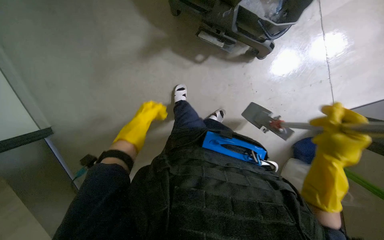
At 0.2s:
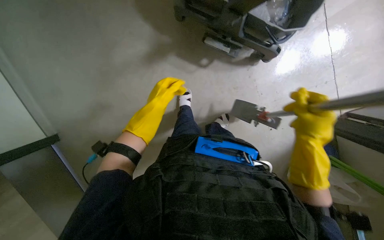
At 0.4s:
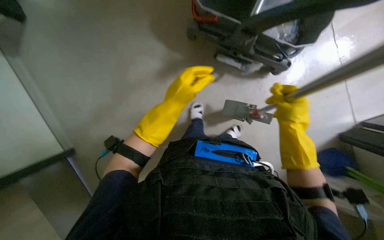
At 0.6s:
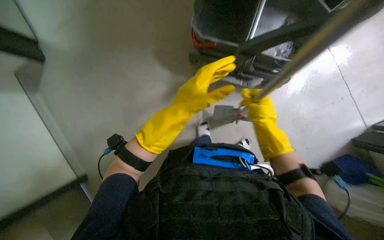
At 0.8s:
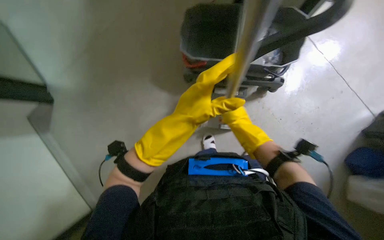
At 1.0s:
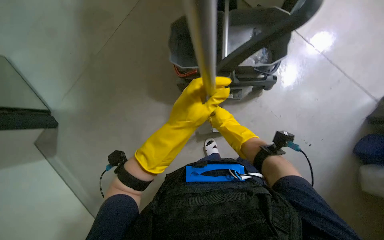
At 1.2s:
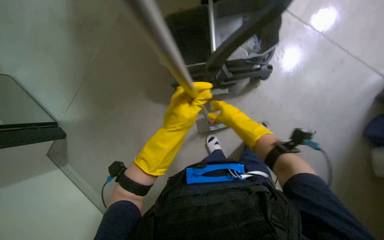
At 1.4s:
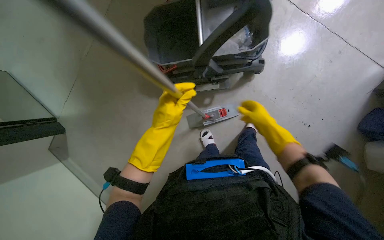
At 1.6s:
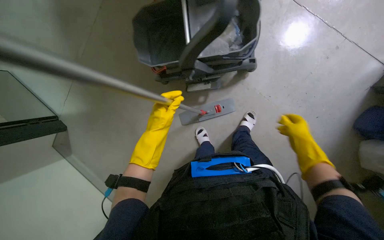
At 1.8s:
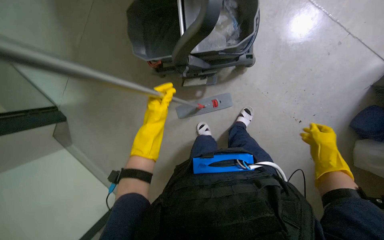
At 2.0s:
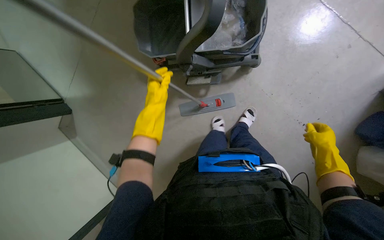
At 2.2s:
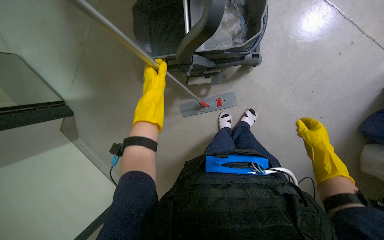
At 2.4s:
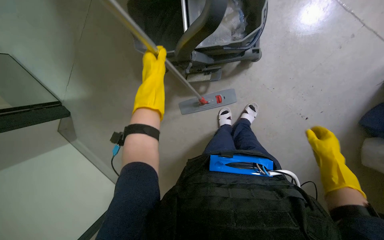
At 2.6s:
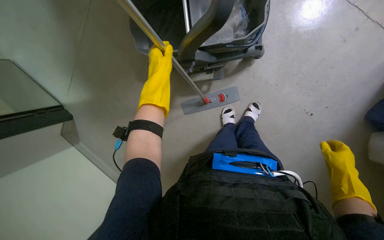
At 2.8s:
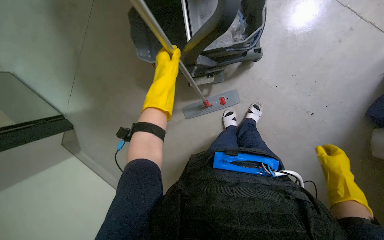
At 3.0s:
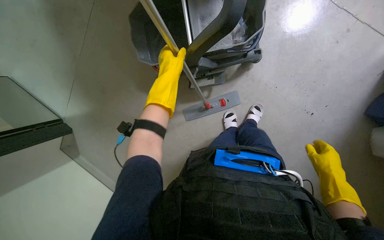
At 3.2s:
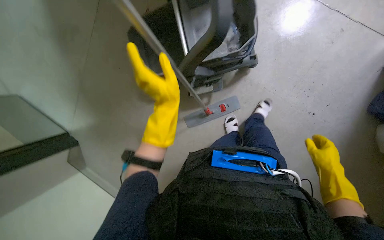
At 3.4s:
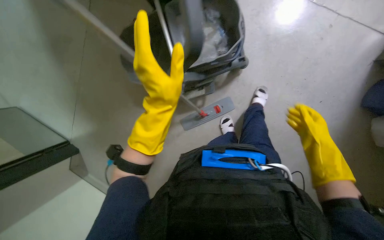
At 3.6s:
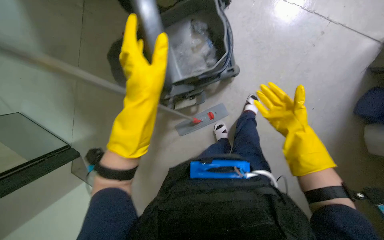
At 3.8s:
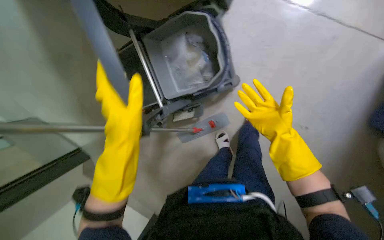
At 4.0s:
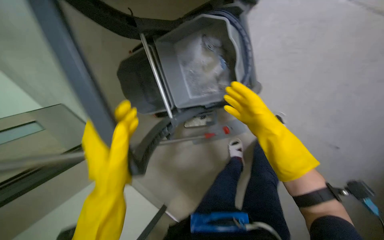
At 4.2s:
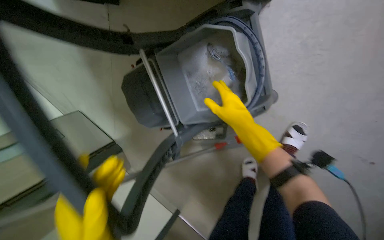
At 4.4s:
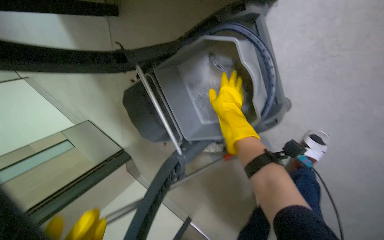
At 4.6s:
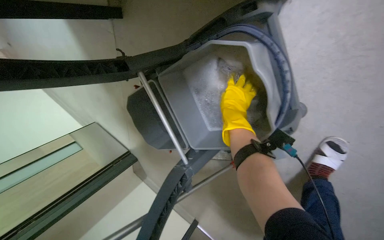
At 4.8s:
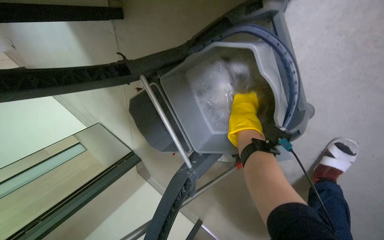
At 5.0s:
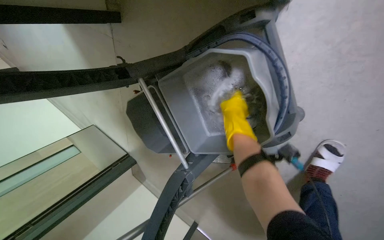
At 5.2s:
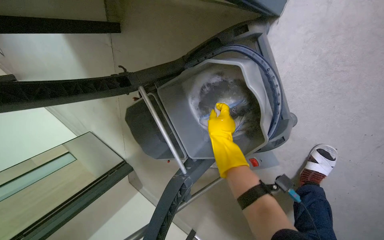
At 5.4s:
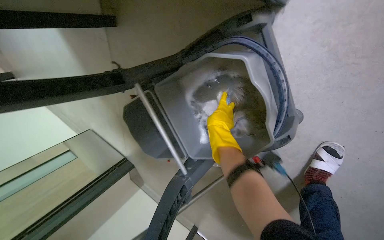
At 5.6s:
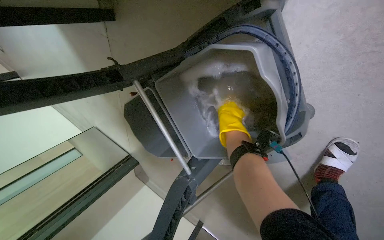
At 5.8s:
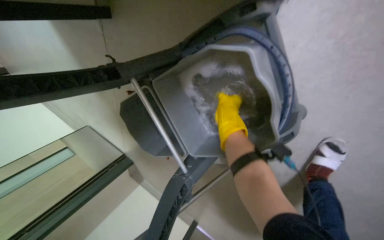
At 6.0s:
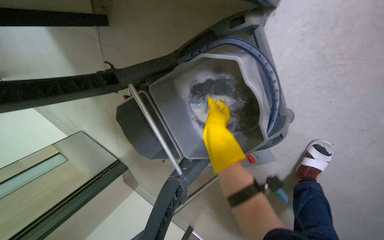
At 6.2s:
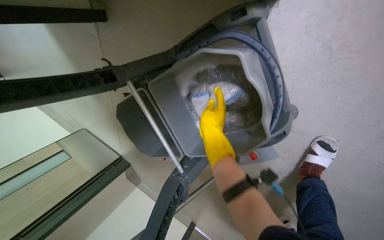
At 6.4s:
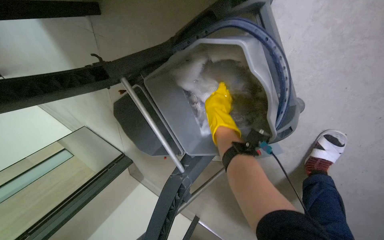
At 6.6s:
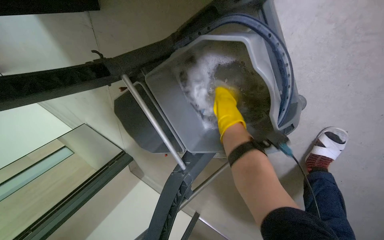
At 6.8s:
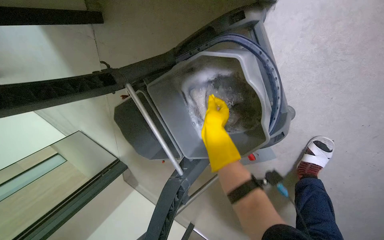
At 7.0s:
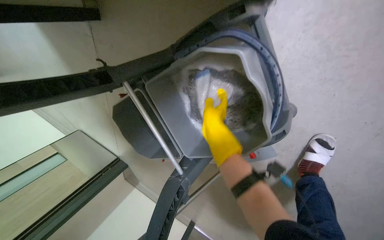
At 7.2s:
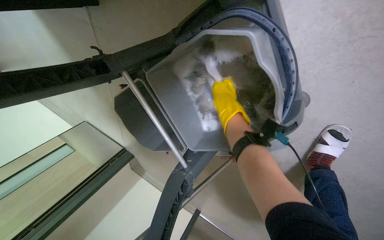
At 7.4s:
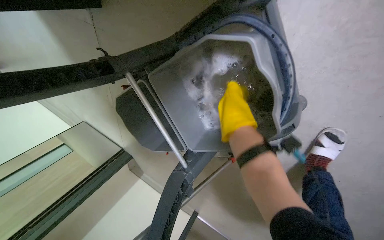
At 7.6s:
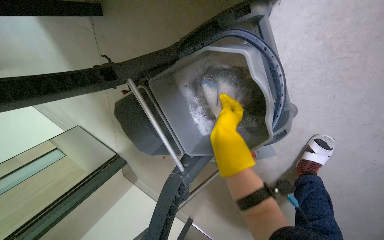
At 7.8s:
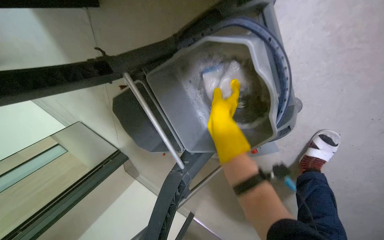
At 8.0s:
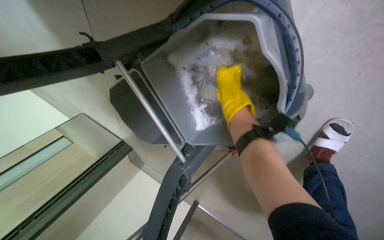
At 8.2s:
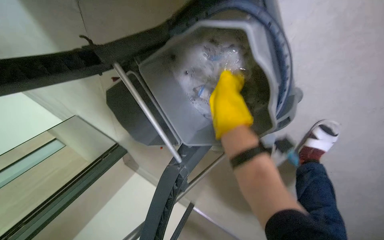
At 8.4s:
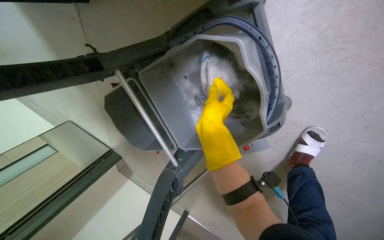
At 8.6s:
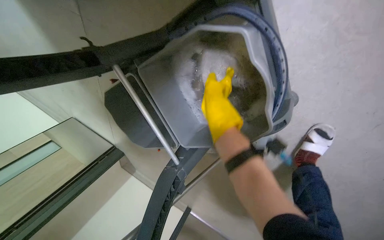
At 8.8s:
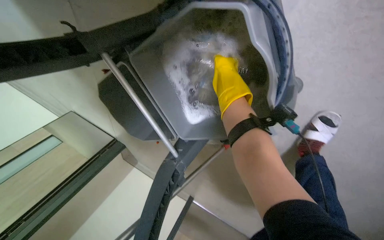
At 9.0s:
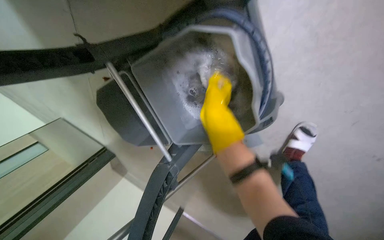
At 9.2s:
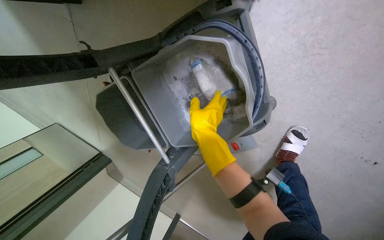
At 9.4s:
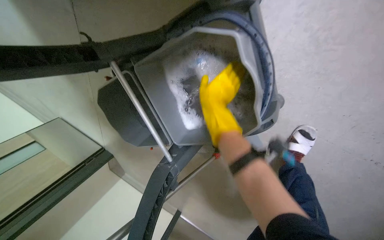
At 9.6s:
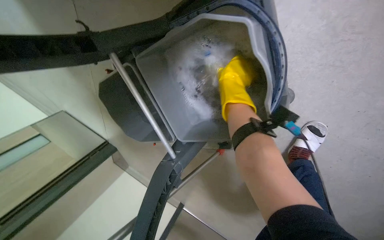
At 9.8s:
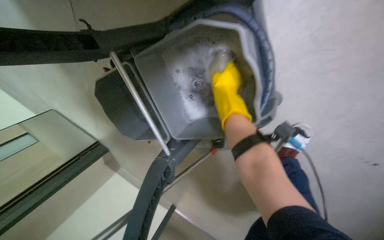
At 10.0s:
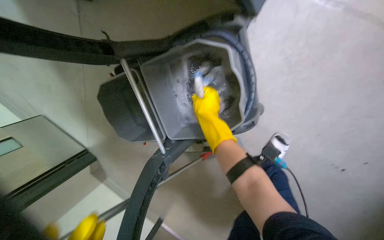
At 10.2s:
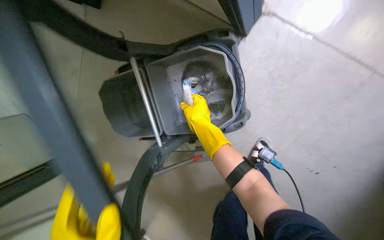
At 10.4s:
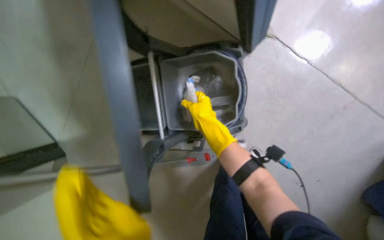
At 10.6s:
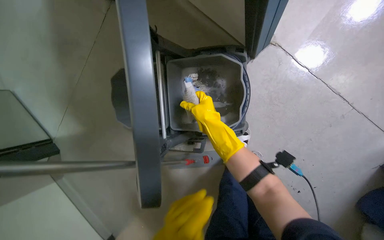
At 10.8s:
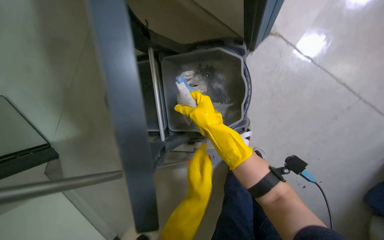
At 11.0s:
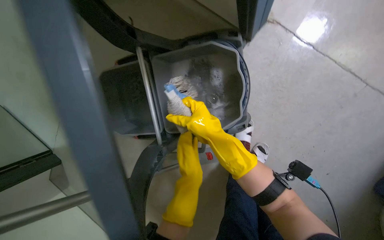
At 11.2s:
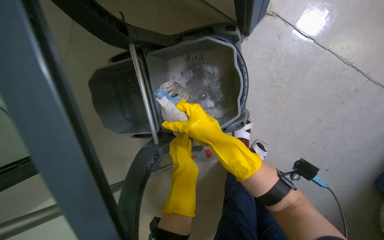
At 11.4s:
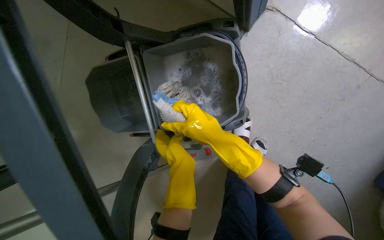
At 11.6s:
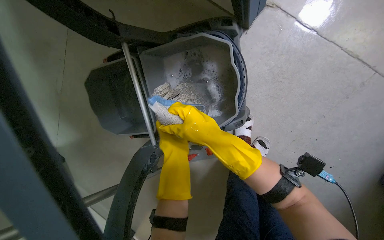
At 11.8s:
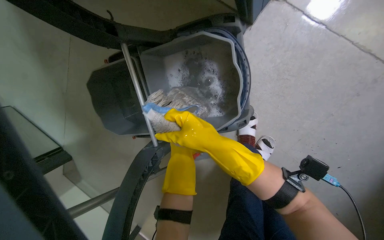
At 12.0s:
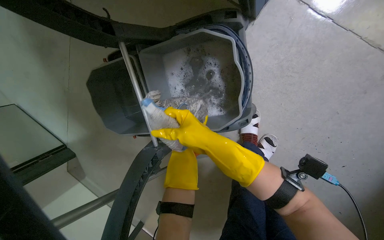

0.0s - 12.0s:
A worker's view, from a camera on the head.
Job: preparing cleaning supplies.
The whole recording: Cleaning and wringing mop head. The worker detaches the mop head and cleans it in the bucket.
0.0s - 1.6s: The wearer looks some 15 degrees further upward. The right hand is displaced farther from the camera by roughly 25 cm.
1.6s - 3.0s: The right hand heads down the picture, covering roughly 20 cm, while the left hand goes roughly 15 cm up the picture.
3.0s - 4.4s: The wearer moves about 60 cm. The camera is aimed approximately 20 degrees further to the left.
7.6s - 9.0s: The right hand swings up and down the picture, some 10 cm each way, with 2 reversals.
9.0s - 10.4s: The view swings about 15 degrees to the right. The view tilts some 15 degrees upward.

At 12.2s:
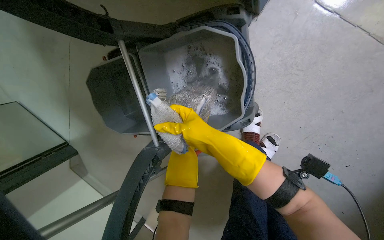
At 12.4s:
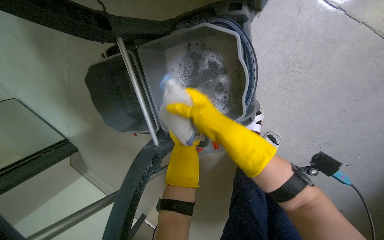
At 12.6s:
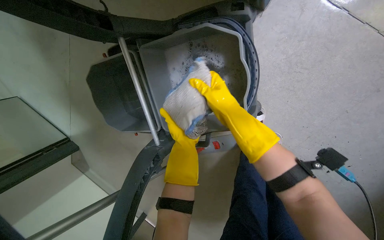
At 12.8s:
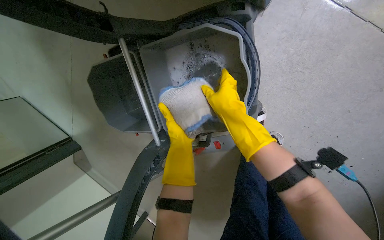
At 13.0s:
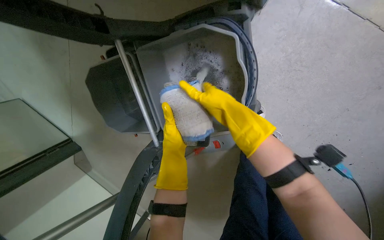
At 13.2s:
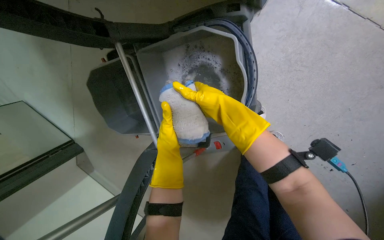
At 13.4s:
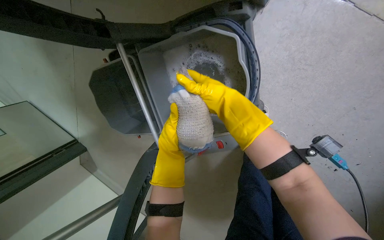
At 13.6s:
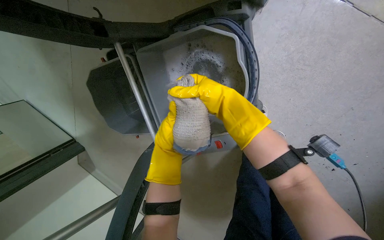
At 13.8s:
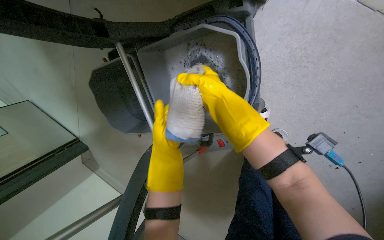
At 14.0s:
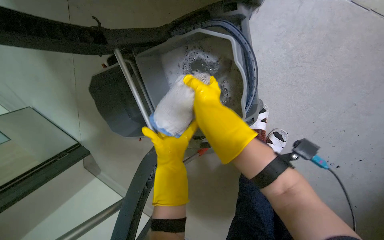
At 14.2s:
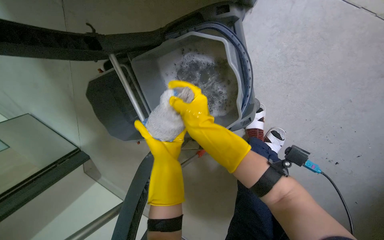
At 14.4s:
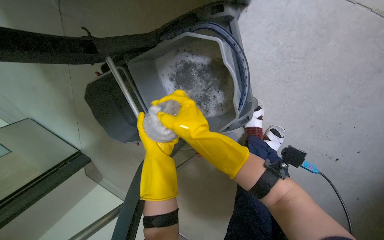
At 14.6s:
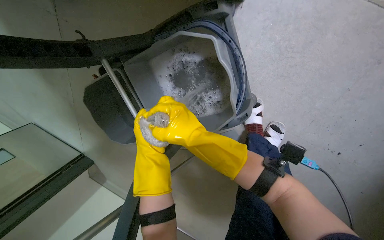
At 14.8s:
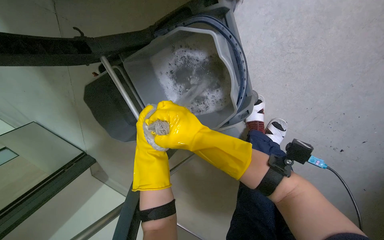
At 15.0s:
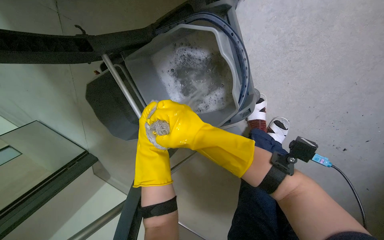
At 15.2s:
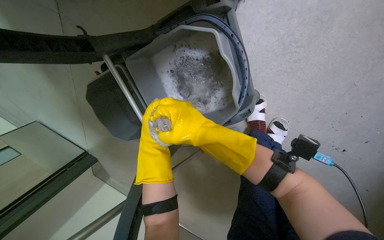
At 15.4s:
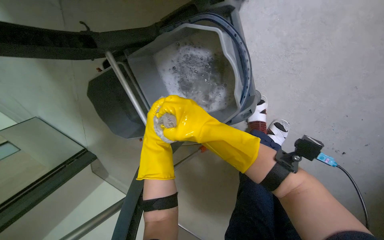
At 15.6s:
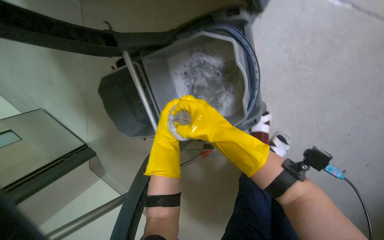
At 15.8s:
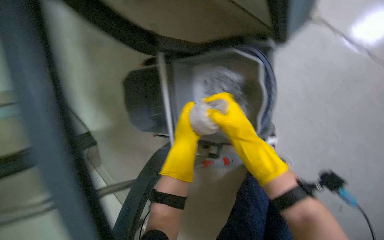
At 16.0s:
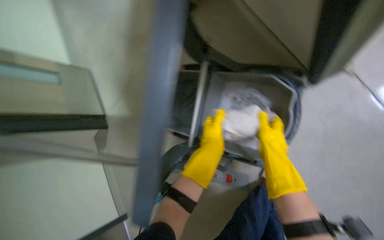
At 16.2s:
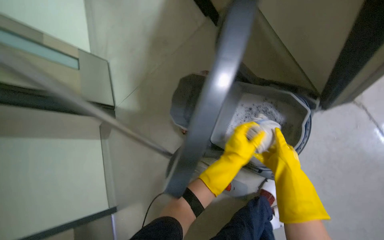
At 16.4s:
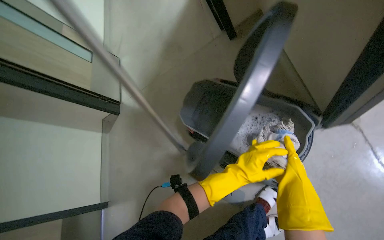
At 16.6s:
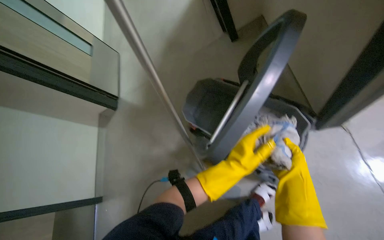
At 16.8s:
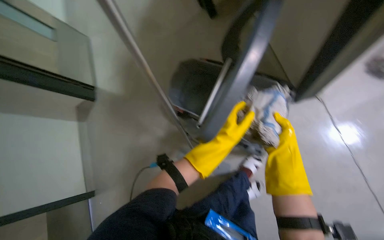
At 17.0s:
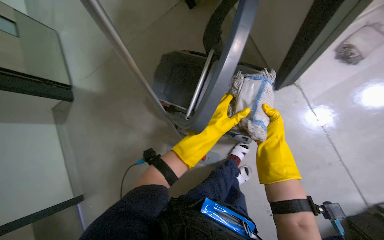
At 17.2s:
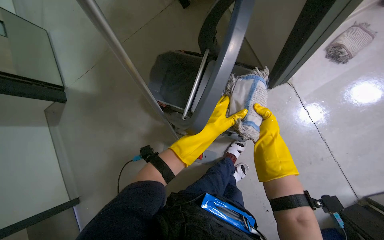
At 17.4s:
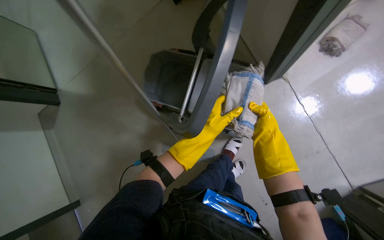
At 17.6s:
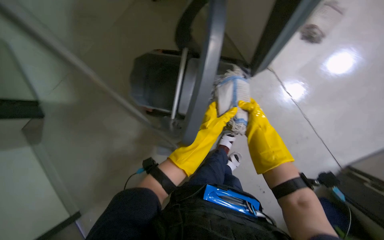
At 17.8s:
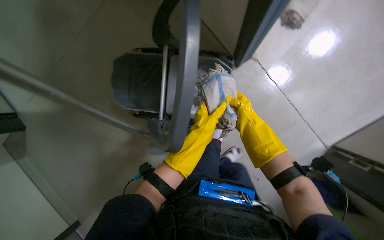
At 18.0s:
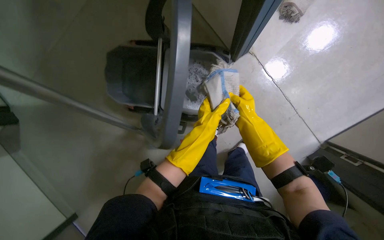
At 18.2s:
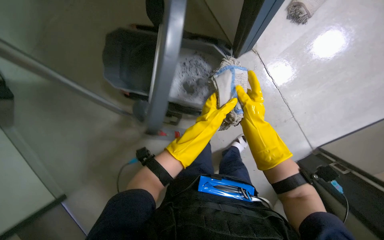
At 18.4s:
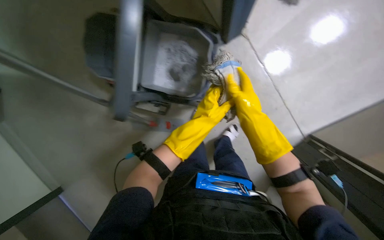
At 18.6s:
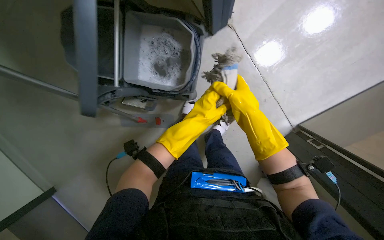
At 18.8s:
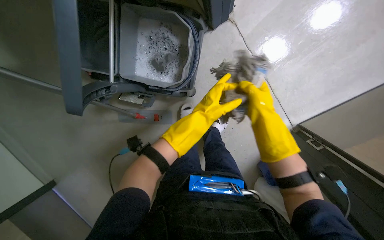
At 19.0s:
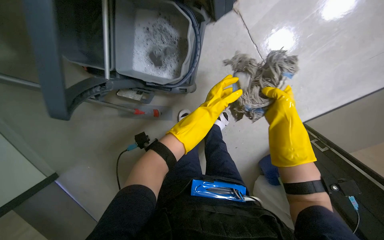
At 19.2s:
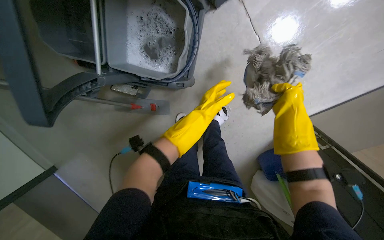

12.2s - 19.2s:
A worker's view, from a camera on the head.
Job: preparing cleaning supplies.
The whole recording: Cleaning and wringing mop head. The worker detaches the mop head and cleans it in the bucket.
12.2s - 13.6s: The right hand moves up the picture, about 10 cm.
13.6s - 15.0s: The right hand shifts about 10 cm down the picture.
15.0s - 16.4s: The view tilts approximately 15 degrees upward. Everything in view rotates some 50 degrees clockwise.
16.4s - 17.8s: The head turns to the right by about 30 degrees. The wearer looks roughly 15 degrees further downward. The left hand heads nearer to the camera, covering roughly 15 cm.
17.8s - 19.2s: The wearer looks approximately 20 degrees further downward. The right hand heads to the right, covering roughly 15 cm.
